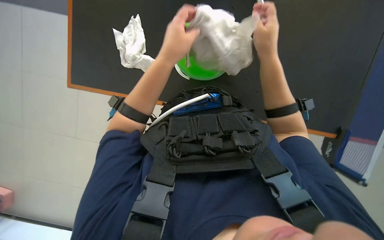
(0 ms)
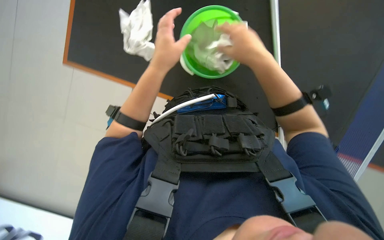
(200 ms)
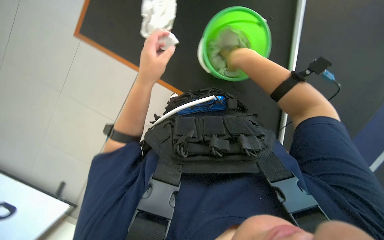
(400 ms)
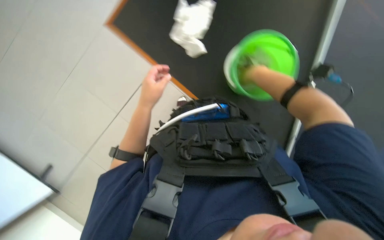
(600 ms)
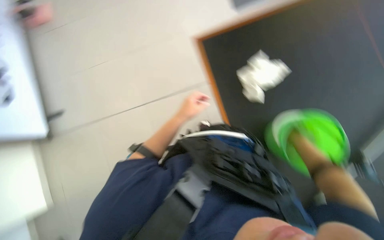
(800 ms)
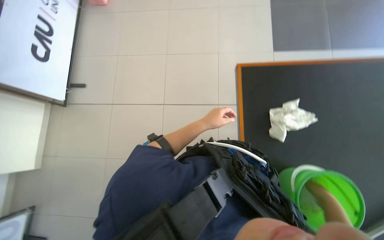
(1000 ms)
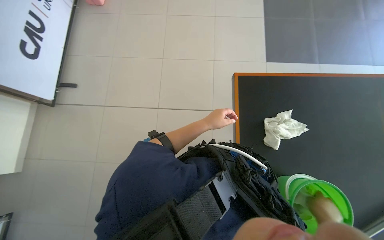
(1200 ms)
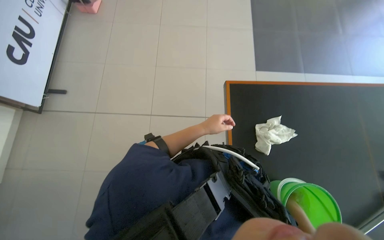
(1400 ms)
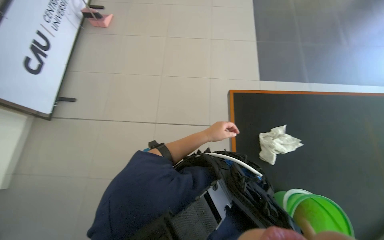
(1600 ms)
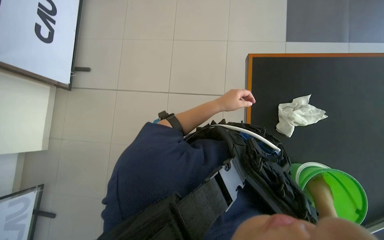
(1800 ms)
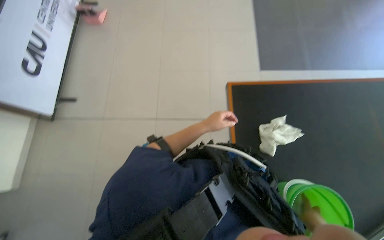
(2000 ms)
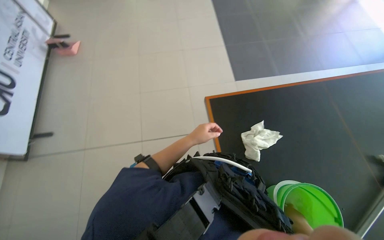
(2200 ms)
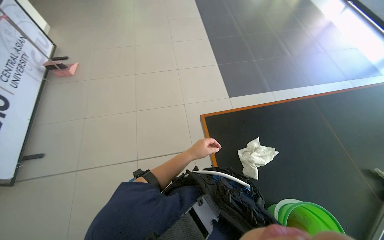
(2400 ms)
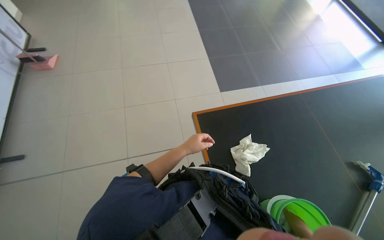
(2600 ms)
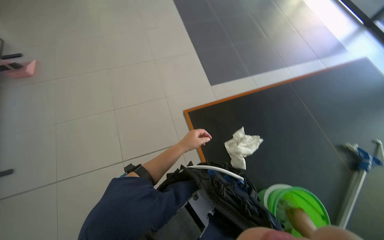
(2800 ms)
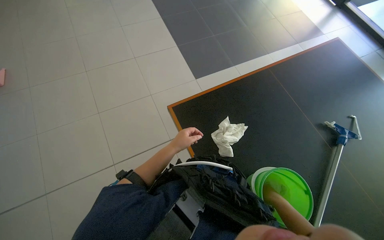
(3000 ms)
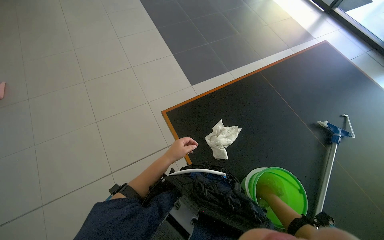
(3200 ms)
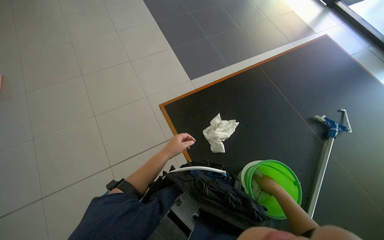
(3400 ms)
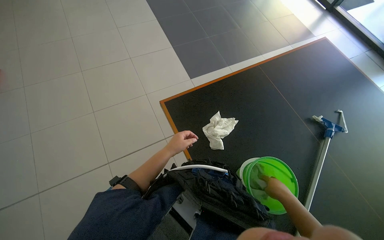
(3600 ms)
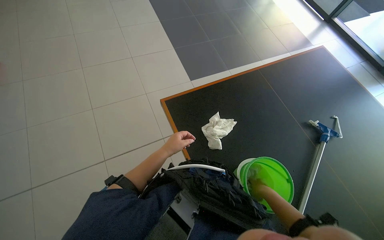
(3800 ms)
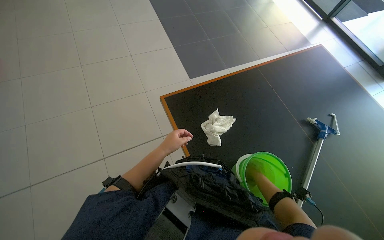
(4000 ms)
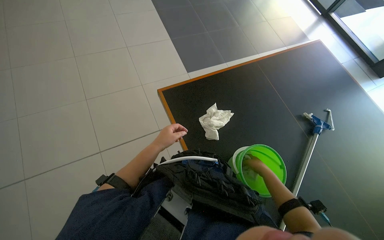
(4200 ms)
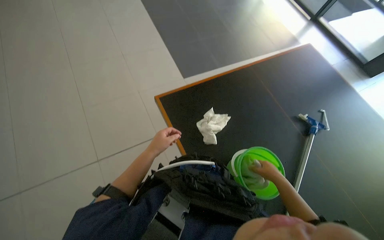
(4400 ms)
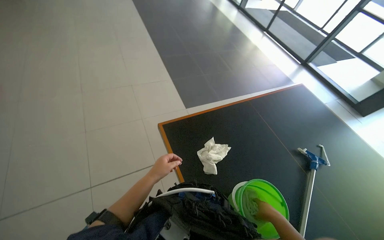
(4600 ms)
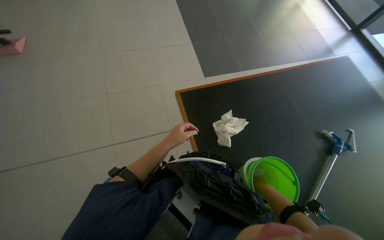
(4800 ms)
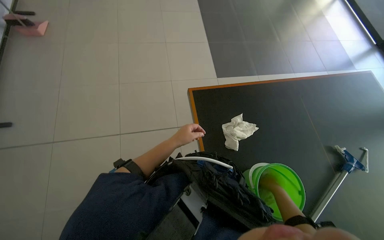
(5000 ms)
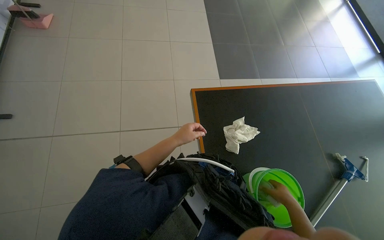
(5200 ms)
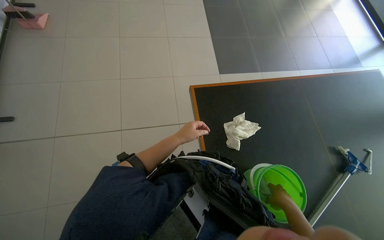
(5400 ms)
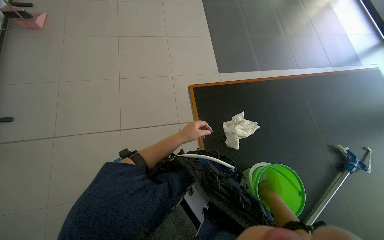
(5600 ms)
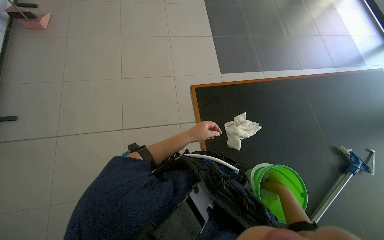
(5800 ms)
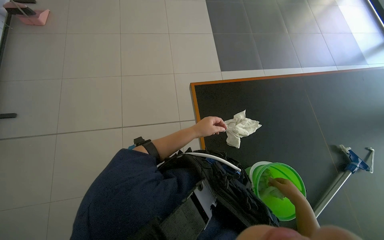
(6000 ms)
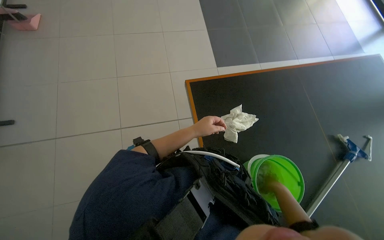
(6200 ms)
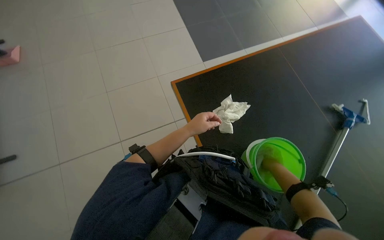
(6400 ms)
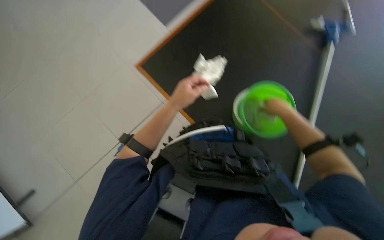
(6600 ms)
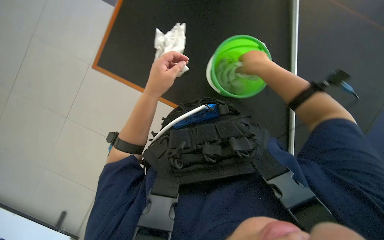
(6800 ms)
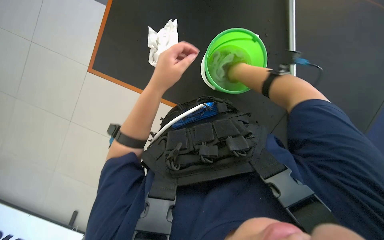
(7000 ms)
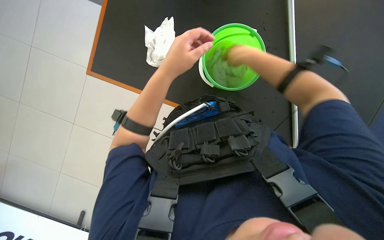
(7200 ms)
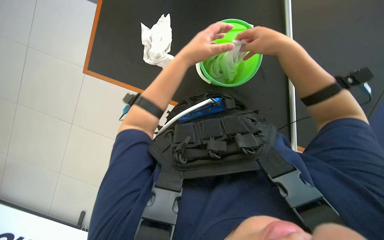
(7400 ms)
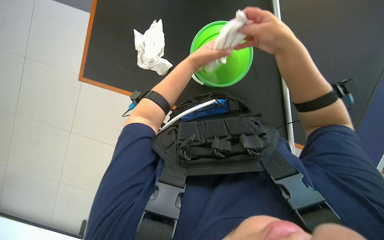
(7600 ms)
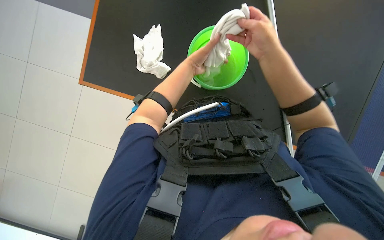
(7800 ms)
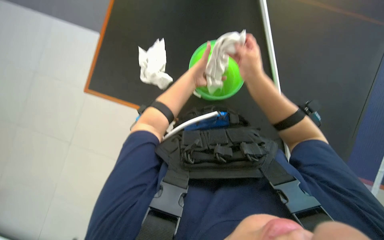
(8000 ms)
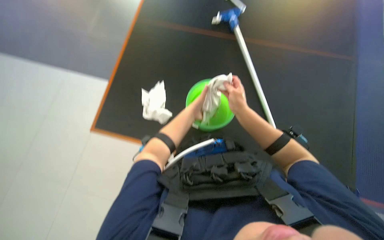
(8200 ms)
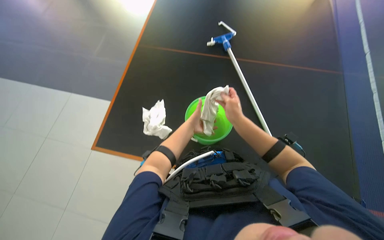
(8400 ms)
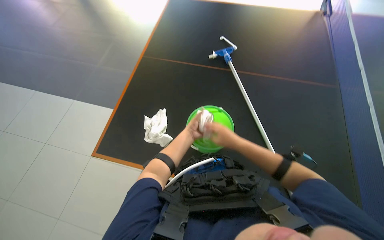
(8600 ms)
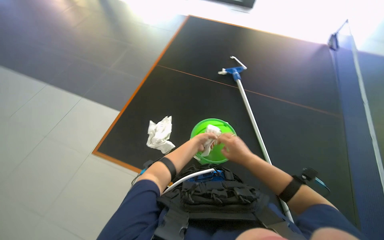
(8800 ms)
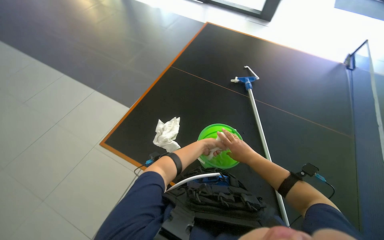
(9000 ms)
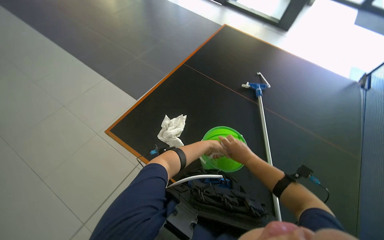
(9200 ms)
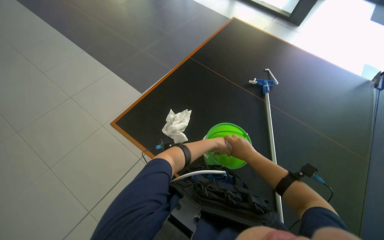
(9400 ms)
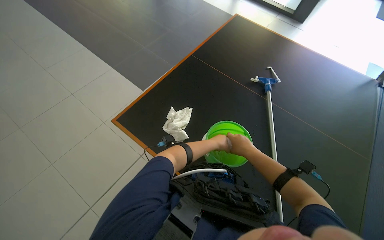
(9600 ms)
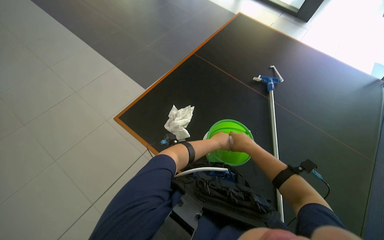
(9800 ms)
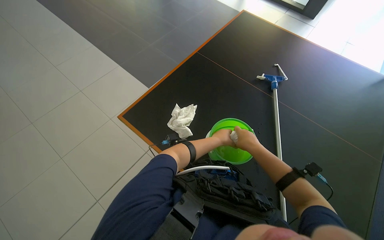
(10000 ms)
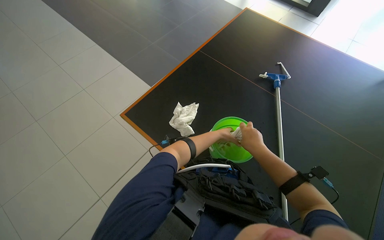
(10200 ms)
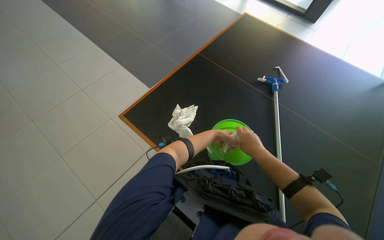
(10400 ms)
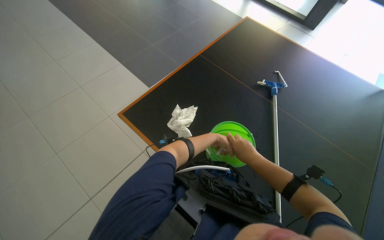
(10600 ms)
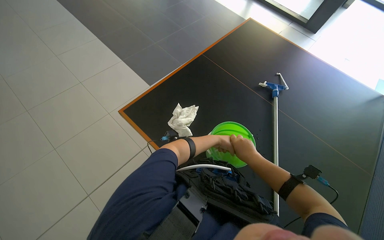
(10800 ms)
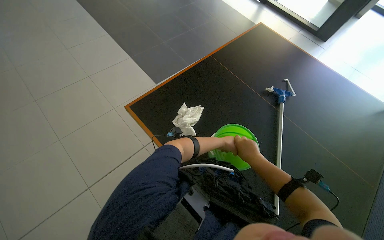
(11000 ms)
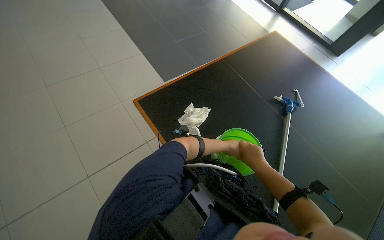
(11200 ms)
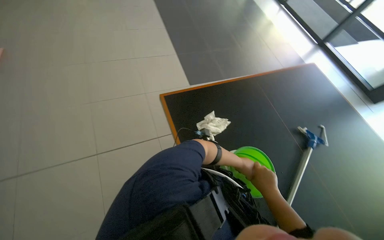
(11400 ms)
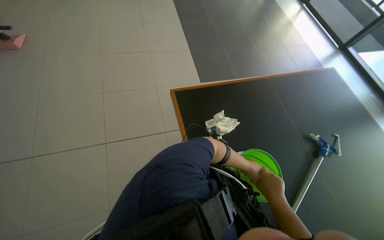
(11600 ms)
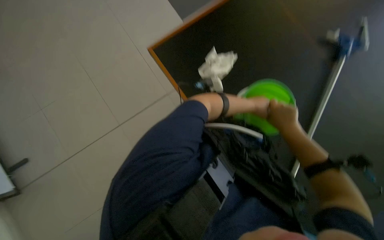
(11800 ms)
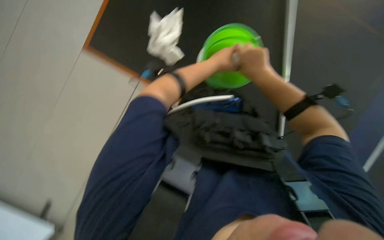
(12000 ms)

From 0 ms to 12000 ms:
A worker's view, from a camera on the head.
Job: preparing cleaning supplies.
The whole recording: Preparing cleaning mop and bucket. The worker removes the cloth from the mop, wrings it in a bucket, and reattaches it.
From 0 ms to 1600 ms: The view tilts about 25 degrees upward. Everything in view rotates roughly 35 degrees clockwise. The left hand moves farther from the camera, approximately 10 cm.
From 1600 ms to 3000 ms: The head turns to the right by roughly 30 degrees.
From 3000 ms to 4400 ms: The right hand is displaced to the right by about 10 cm.
From 6000 ms to 7600 ms: The view tips downward by some 30 degrees. The scene turns about 65 degrees counterclockwise in the picture.
From 7600 ms to 9000 ms: The camera pitches upward, by approximately 35 degrees.
From 9000 ms to 10400 ms: The hands stay close to where they were, moving slightly.
From 10400 ms to 12000 ms: The wearer looks about 30 degrees further downward.

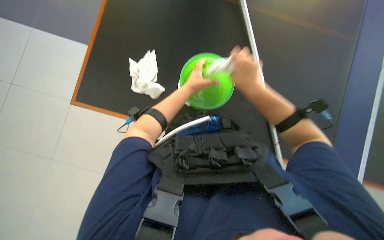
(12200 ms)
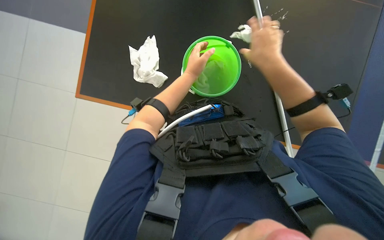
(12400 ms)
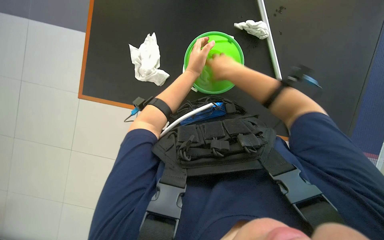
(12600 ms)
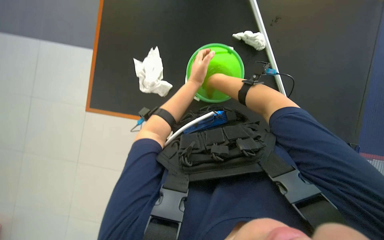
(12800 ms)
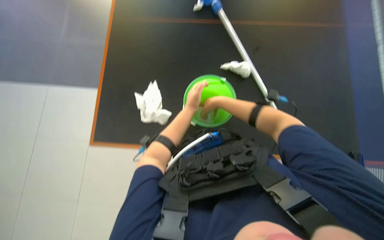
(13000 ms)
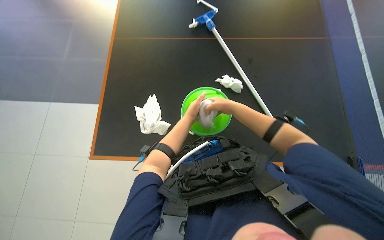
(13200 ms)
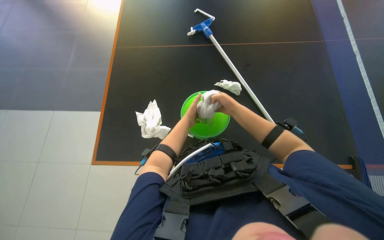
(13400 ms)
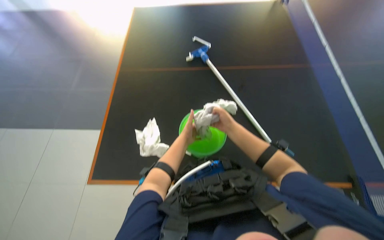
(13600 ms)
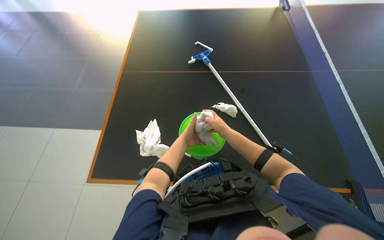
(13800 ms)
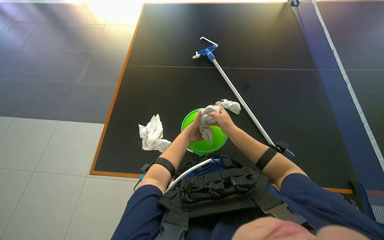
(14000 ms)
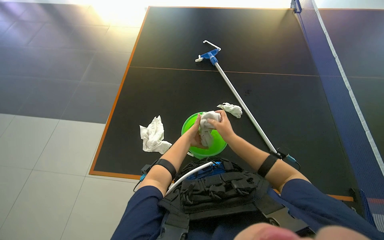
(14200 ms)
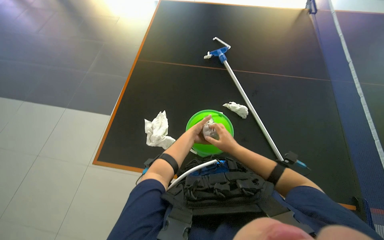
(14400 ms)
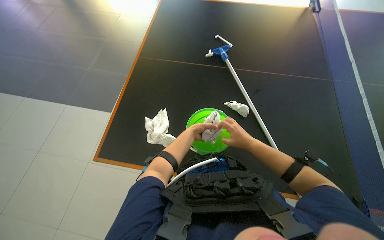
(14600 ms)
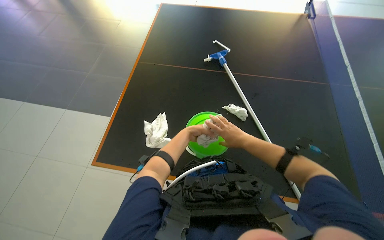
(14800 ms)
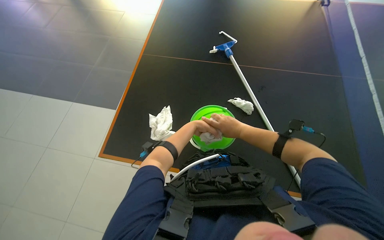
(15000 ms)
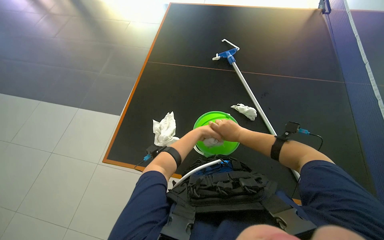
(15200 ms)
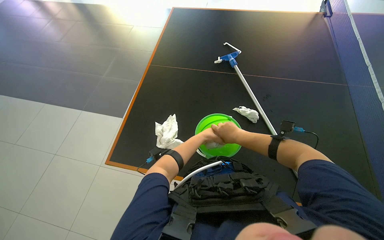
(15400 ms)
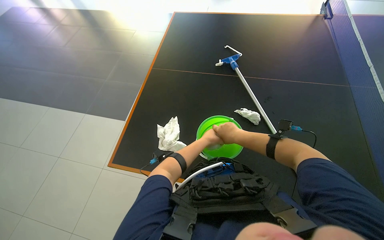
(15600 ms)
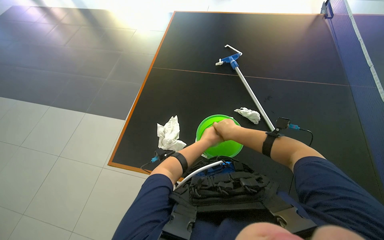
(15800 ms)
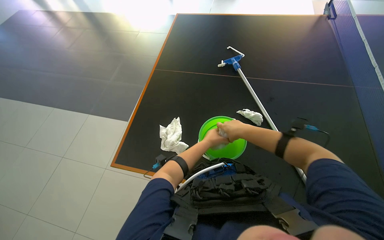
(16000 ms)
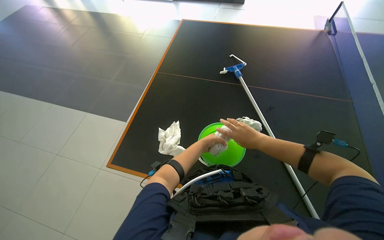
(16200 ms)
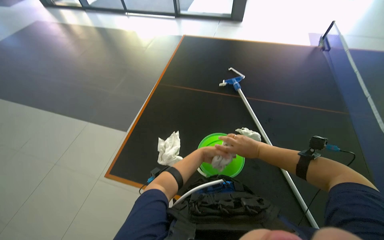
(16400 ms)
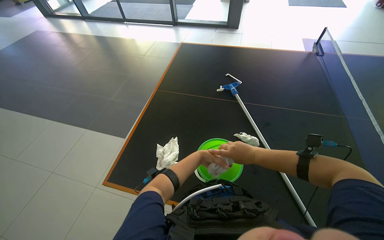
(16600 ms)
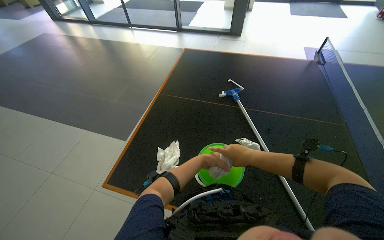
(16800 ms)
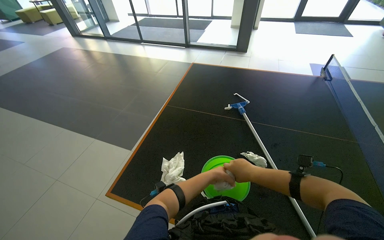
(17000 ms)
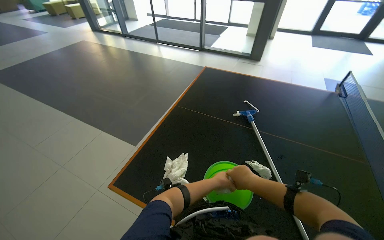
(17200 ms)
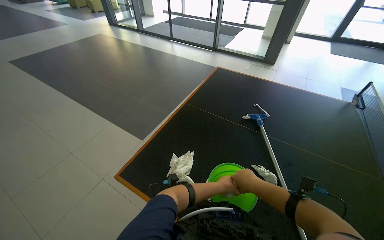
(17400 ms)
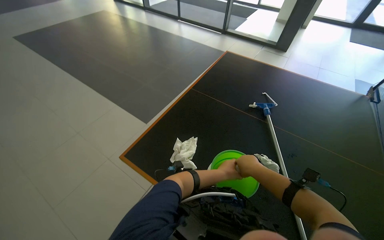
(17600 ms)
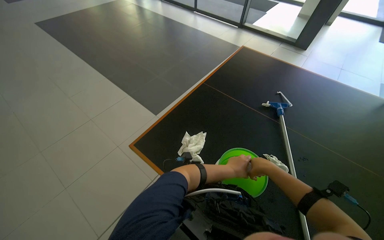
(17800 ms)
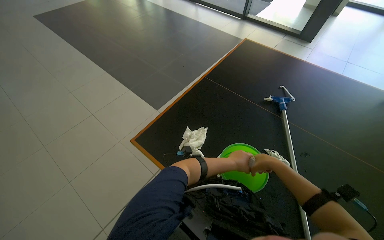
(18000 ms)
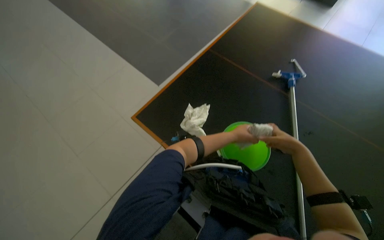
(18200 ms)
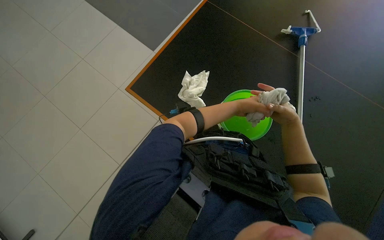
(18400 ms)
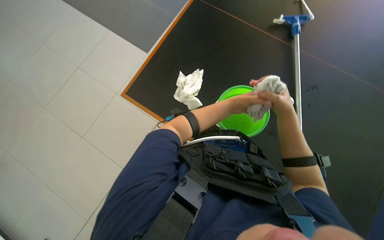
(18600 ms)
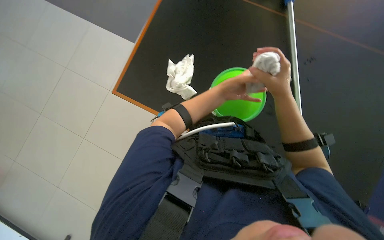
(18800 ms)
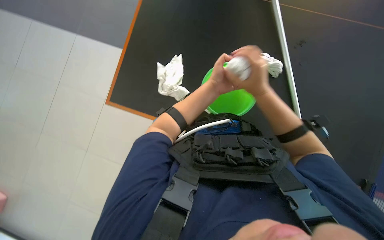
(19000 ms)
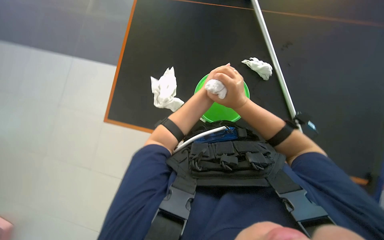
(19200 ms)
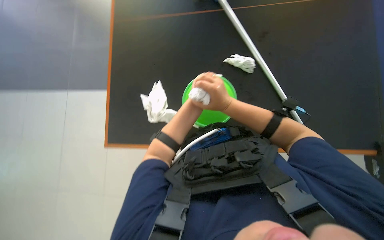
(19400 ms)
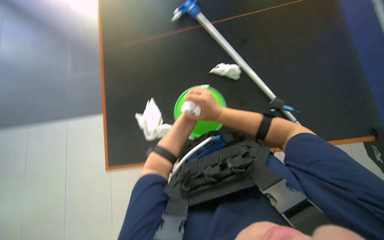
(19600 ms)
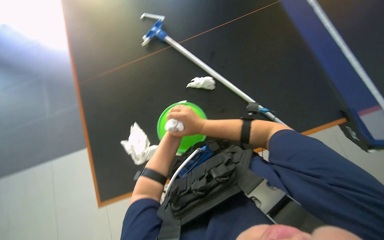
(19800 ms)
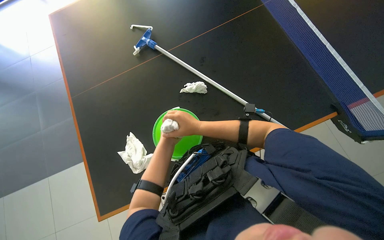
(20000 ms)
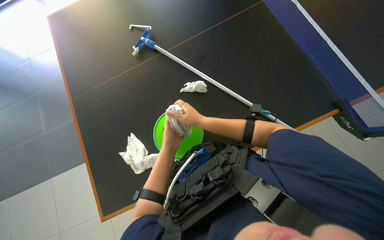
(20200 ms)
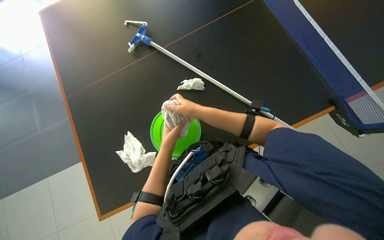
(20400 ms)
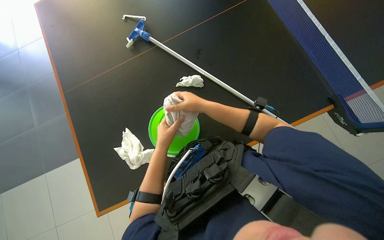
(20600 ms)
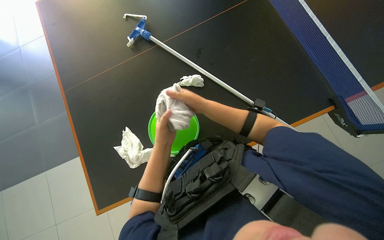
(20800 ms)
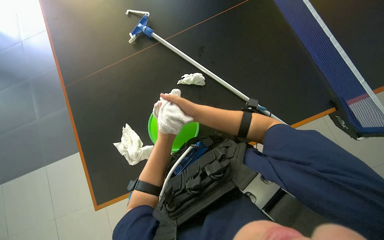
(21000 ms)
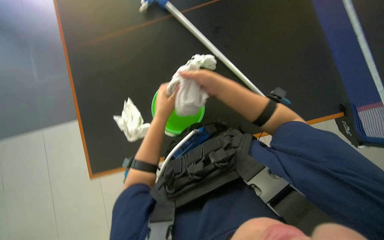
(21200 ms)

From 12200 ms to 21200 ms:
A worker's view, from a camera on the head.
Job: preparing cleaning supplies.
The whole recording: Preparing cleaning mop and bucket. The worker removes the cloth from the mop, wrings it in a bucket, and reattaches it.
From 12200 ms to 13800 ms: The wearer looks some 20 degrees further upward.
From 13800 ms to 15200 ms: The hands make small movements and keep their place.
From 16600 ms to 18200 ms: The wearer's head swings about 25 degrees to the left.
From 18200 ms to 19800 ms: Everything in view rotates roughly 55 degrees counterclockwise.
From 19800 ms to 21200 ms: The left hand heads up the picture and nearer to the camera, covering some 10 cm.
